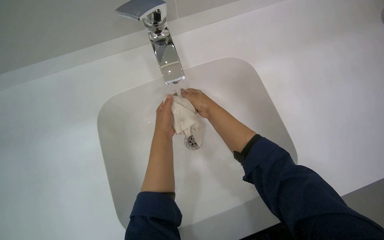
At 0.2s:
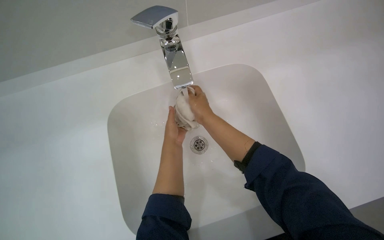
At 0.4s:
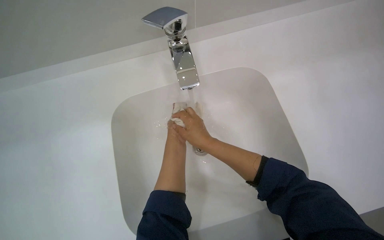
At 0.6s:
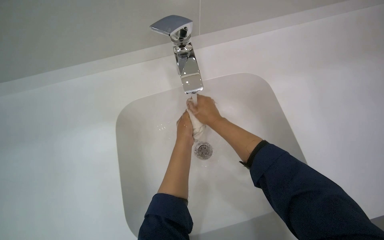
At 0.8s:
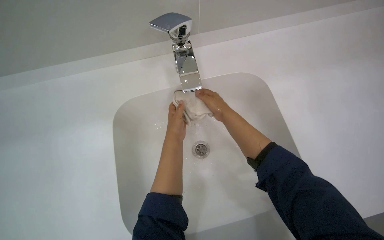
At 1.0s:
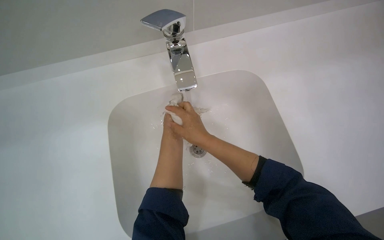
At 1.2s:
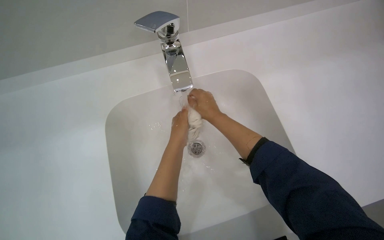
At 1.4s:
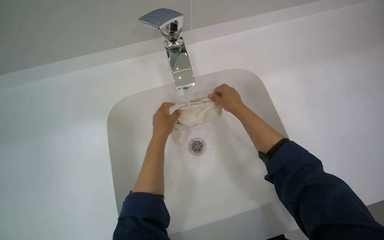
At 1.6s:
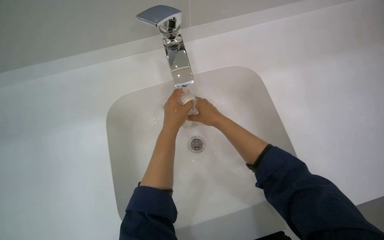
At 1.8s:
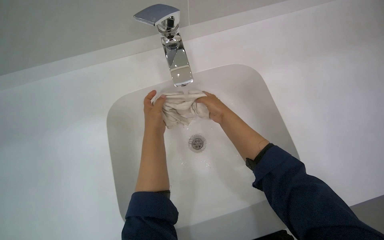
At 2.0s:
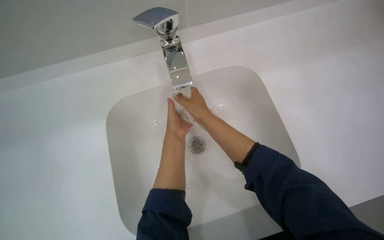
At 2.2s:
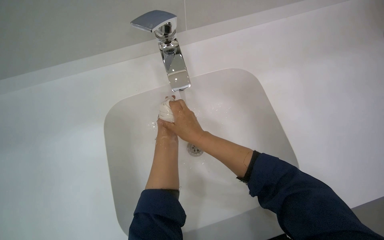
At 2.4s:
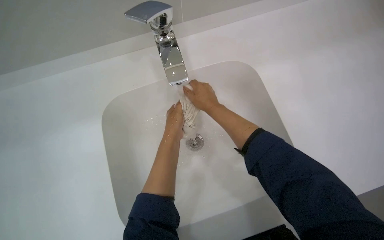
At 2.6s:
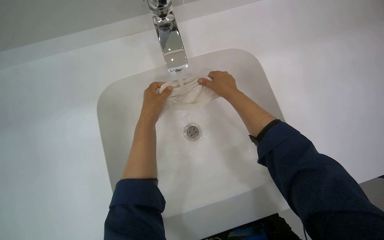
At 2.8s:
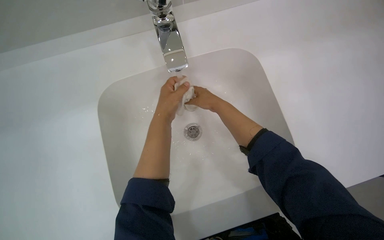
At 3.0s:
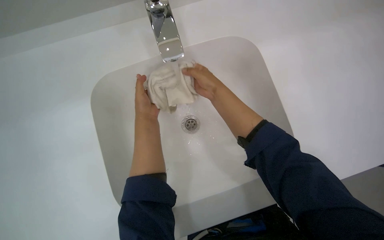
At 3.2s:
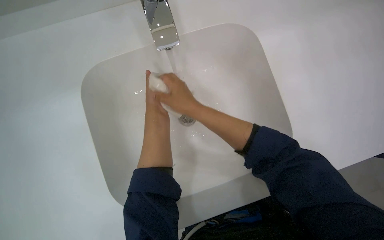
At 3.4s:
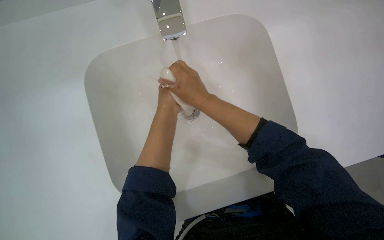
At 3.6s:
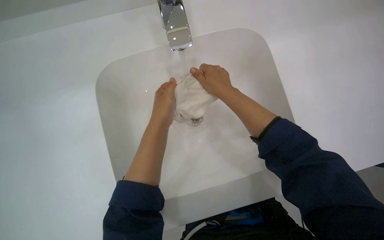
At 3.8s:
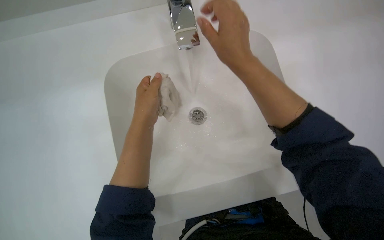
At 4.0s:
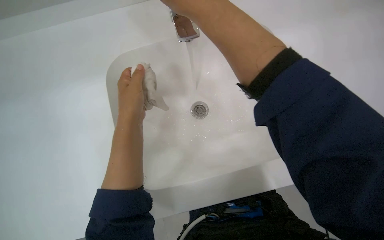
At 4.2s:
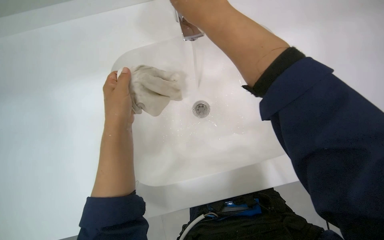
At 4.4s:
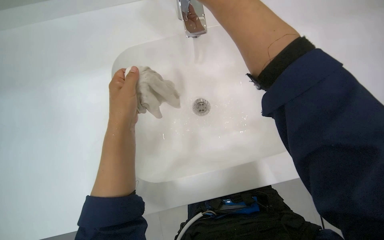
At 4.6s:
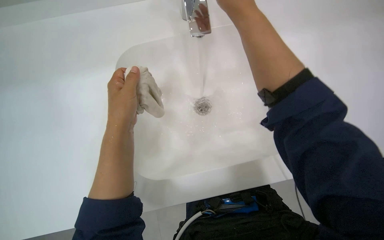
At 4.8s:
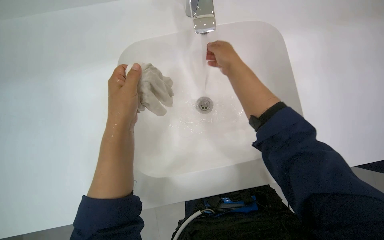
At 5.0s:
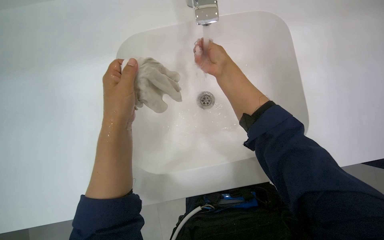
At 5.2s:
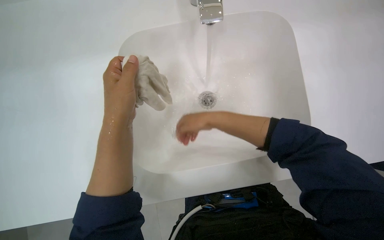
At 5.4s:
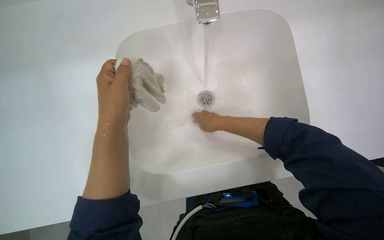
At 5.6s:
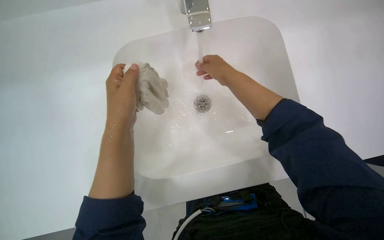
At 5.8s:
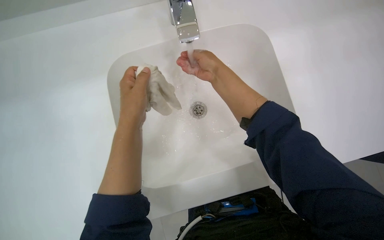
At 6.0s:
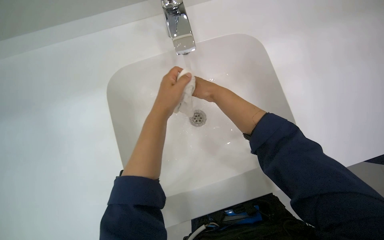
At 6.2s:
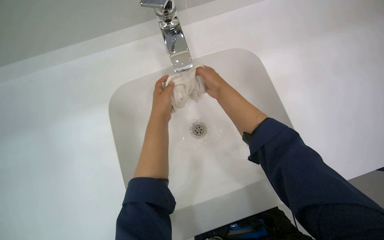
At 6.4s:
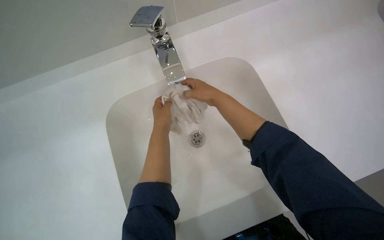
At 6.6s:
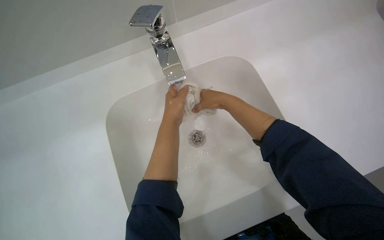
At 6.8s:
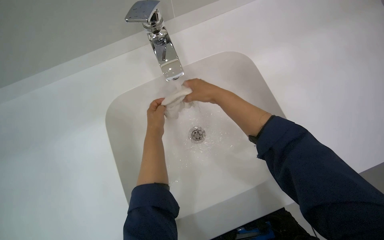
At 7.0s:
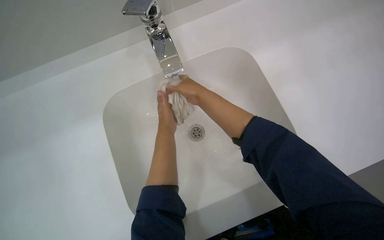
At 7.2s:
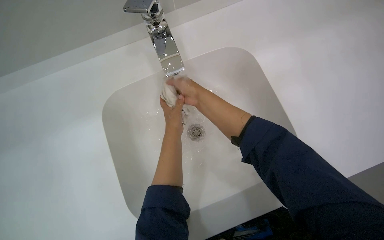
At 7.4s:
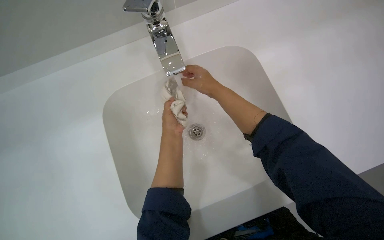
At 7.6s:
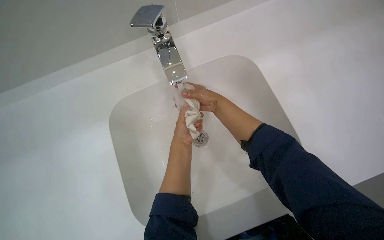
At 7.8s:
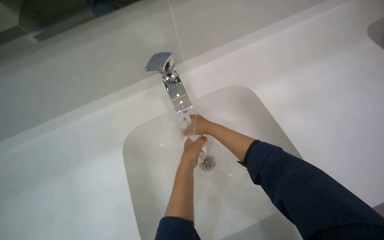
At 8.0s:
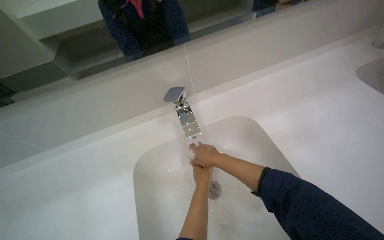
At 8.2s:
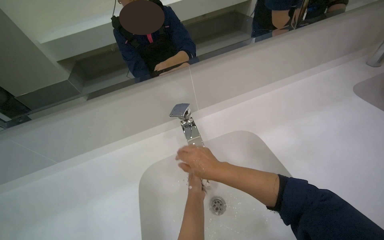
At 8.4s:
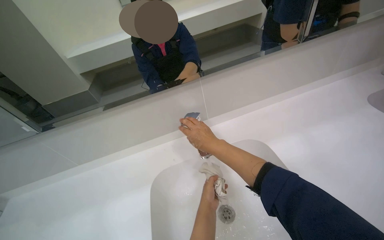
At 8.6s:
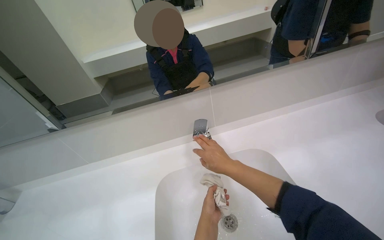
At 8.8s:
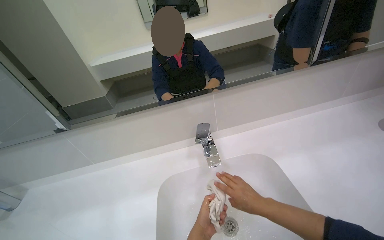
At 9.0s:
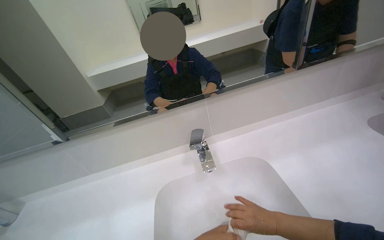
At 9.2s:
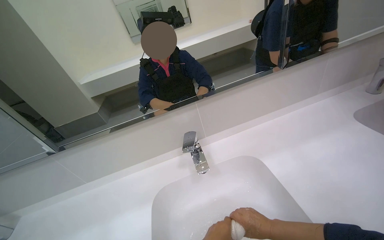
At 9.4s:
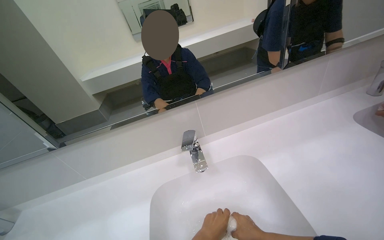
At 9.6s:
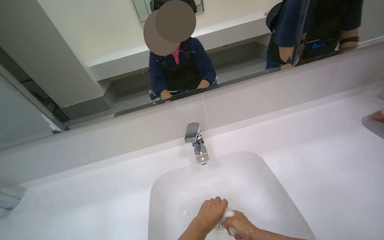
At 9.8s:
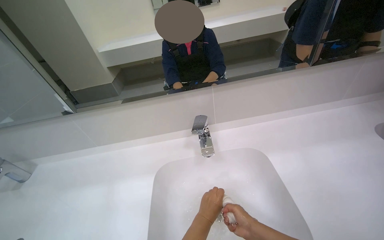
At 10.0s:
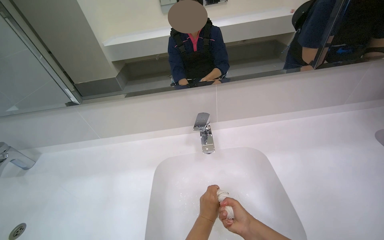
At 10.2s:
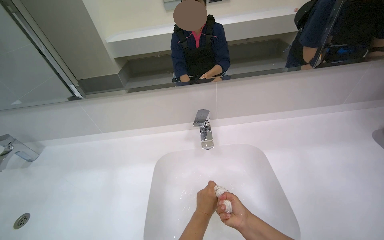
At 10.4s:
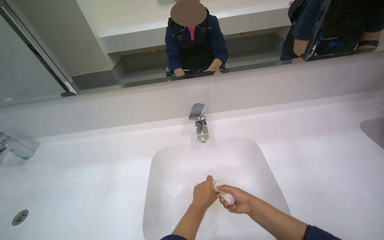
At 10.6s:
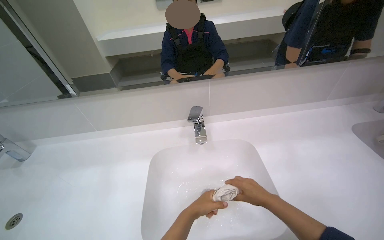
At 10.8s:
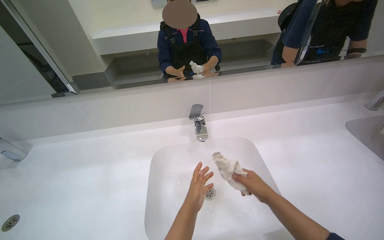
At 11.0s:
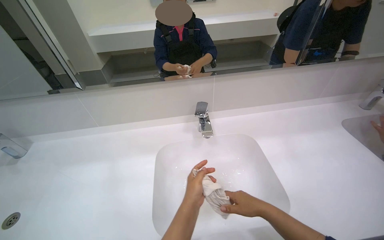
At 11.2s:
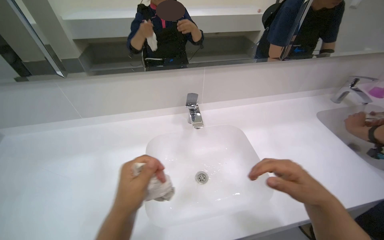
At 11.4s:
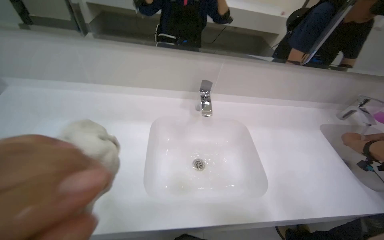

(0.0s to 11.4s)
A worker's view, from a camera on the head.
Job: preparing cleaning supplies.
The whole recording: Wetting and wringing cleaning cloth. The worker wets and wrings a cleaning cloth in the sink.
2.8s - 4.2s: The right hand moves nearer to the camera, roughly 25 cm.
4.2s - 5.6s: The right hand shifts roughly 25 cm farther from the camera.
5.6s - 7.2s: The view tips upward by about 15 degrees. The left hand moves farther from the camera, roughly 15 cm. Meanwhile the right hand moves to the left, some 10 cm.
7.2s - 8.6s: The camera is aimed about 15 degrees further to the left. The wearer looks roughly 35 degrees further upward.
8.6s - 10.0s: The right hand moves down the picture and to the right, approximately 20 cm.

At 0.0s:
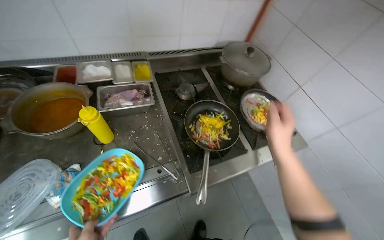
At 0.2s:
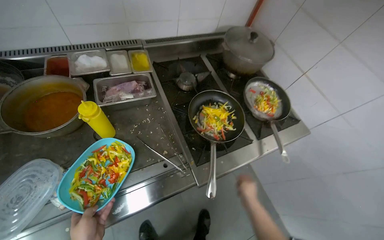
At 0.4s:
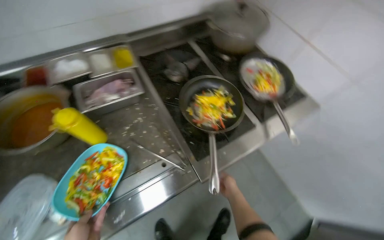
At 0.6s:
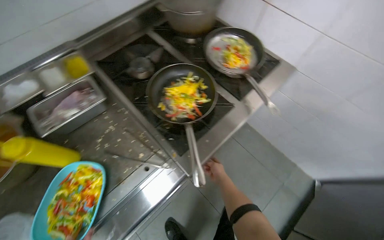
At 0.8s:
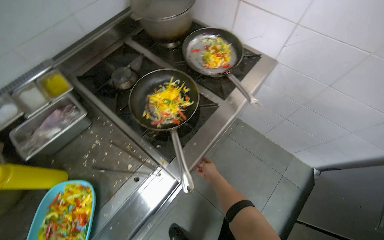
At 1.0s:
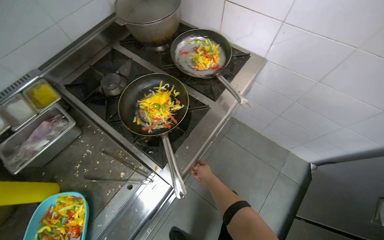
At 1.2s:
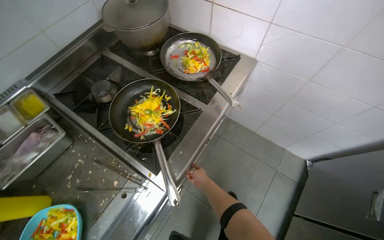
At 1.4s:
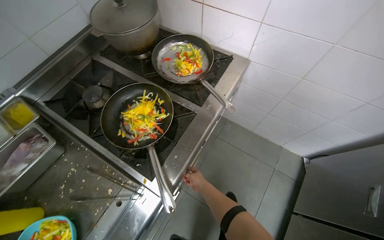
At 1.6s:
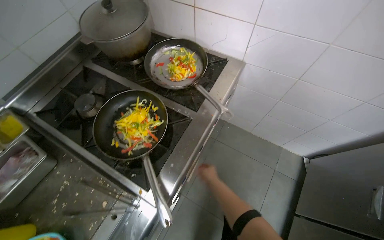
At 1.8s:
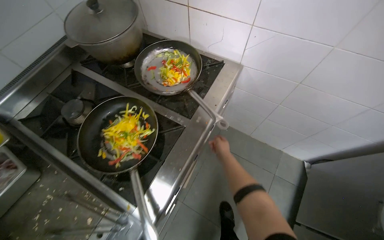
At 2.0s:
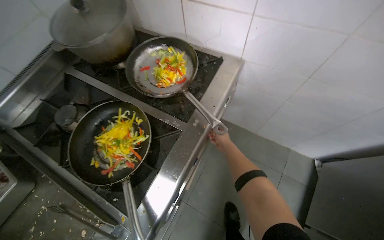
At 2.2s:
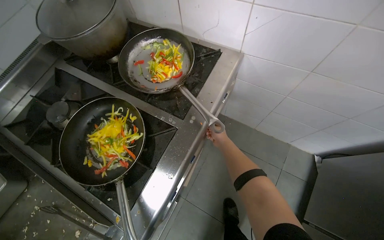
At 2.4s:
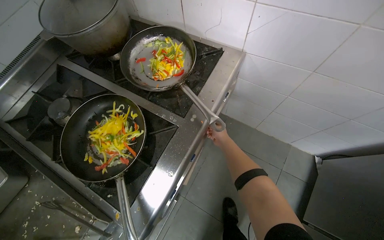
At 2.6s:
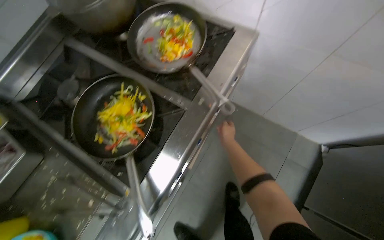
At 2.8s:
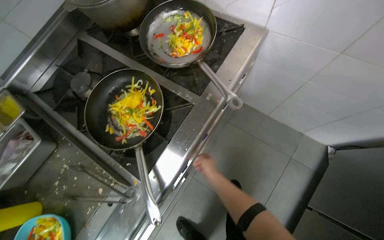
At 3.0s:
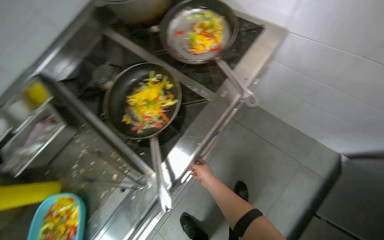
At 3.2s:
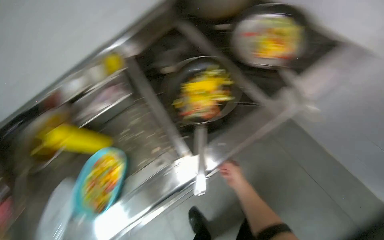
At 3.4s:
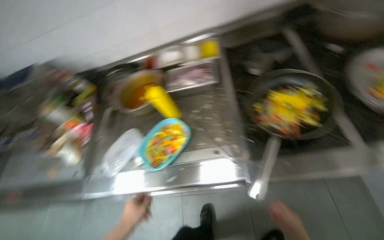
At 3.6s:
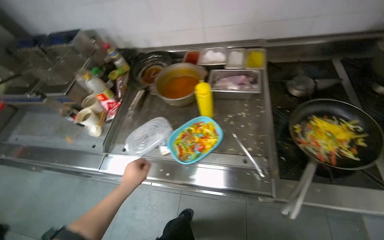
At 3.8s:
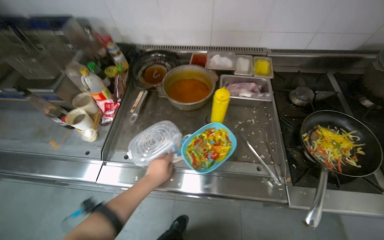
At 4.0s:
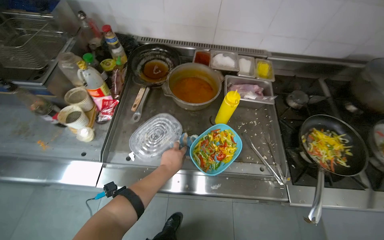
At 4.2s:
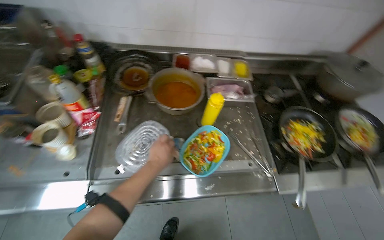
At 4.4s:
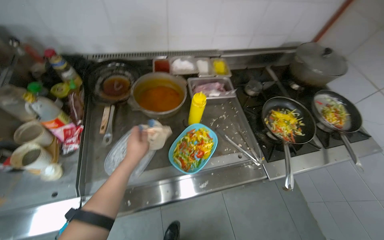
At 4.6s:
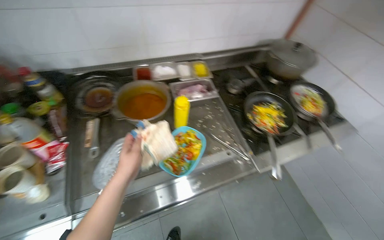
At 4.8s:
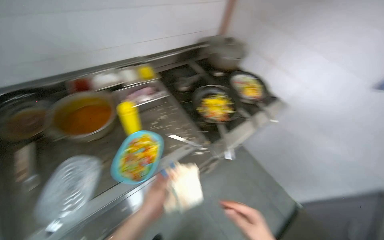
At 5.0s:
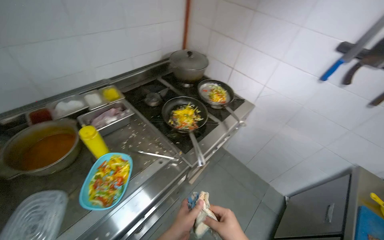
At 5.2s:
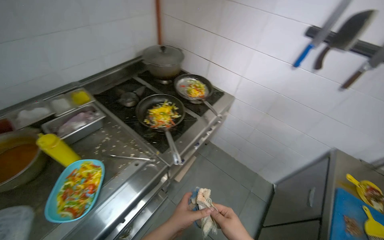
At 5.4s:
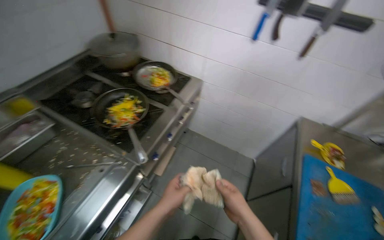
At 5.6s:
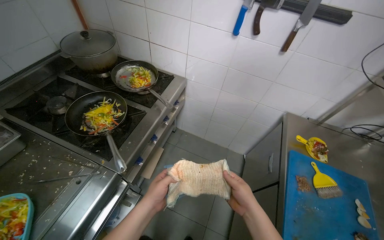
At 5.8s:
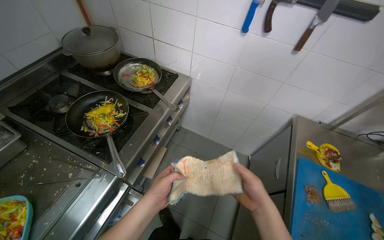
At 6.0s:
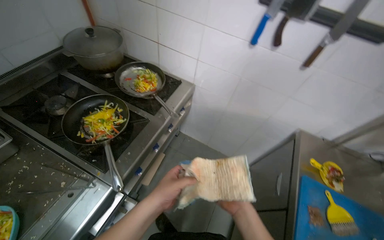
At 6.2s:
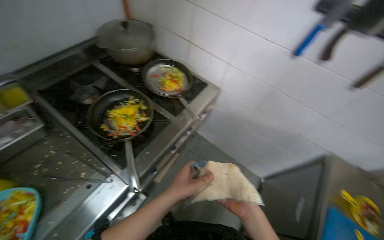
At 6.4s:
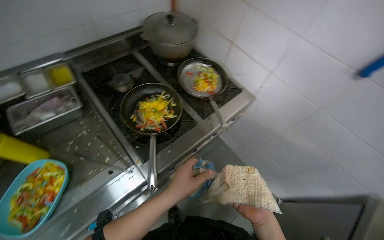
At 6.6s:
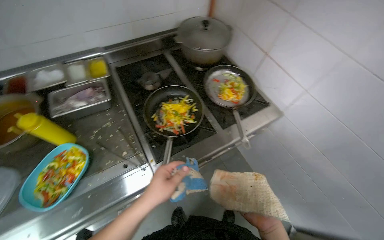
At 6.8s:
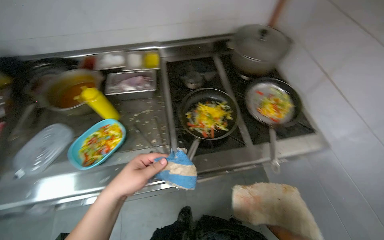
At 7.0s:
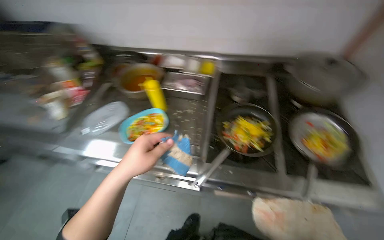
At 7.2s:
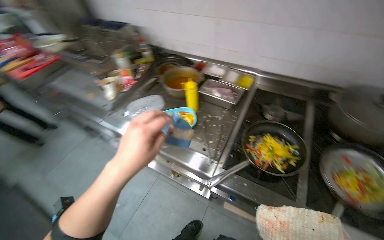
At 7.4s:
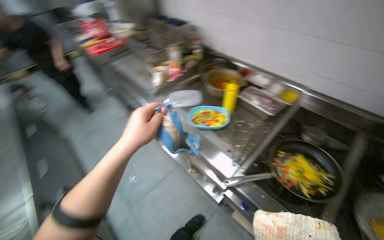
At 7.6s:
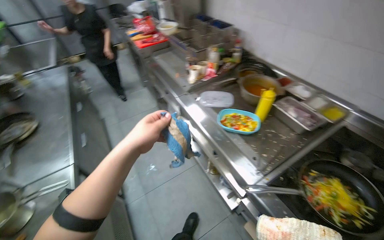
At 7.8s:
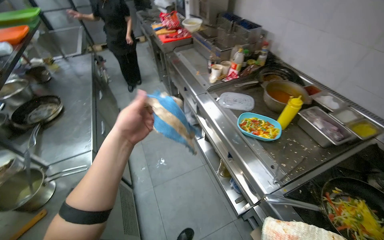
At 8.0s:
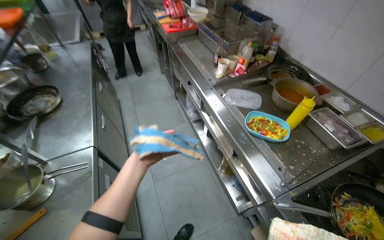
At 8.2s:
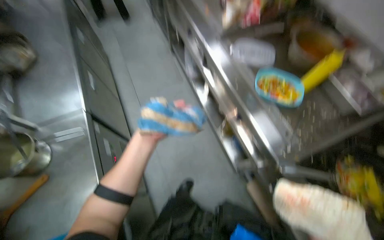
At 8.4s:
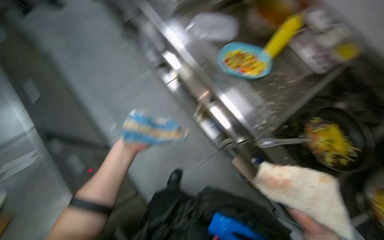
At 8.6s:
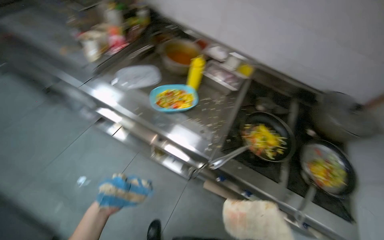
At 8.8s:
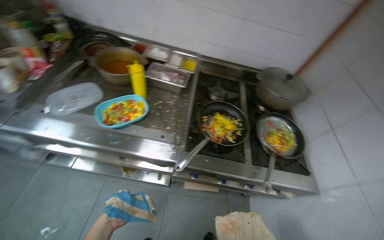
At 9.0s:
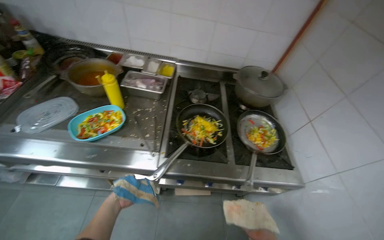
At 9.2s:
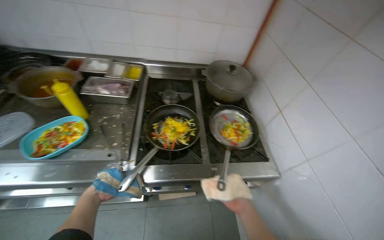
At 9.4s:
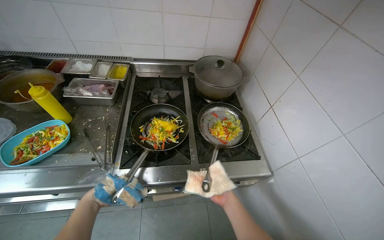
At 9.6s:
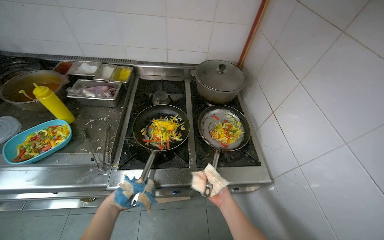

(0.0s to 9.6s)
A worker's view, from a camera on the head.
Job: cooking food.
The whole recording: Cooking vegetables in frying pans. The worker cooks sliced vegetables in two frying pans, tossing them with fire.
0.0s - 1.6s: The scene rotates counterclockwise by roughly 40 degrees.
1.6s - 3.2s: The wearer looks approximately 25 degrees further to the left.
3.2s - 4.8s: The head travels about 50 cm. The camera is aimed about 25 degrees further to the right.
4.8s - 6.4s: The camera is carried about 50 cm.
6.4s - 8.0s: The head turns to the left by roughly 110 degrees.
8.0s - 9.6s: The camera is carried some 40 cm. The wearer looks some 70 degrees further to the right.
